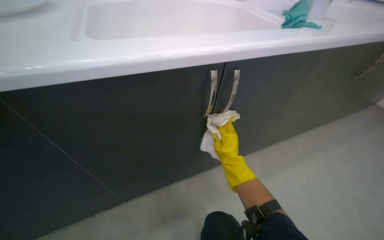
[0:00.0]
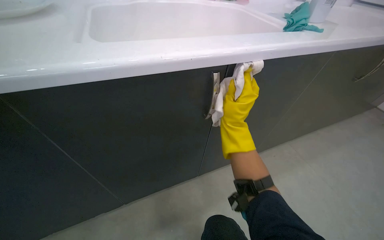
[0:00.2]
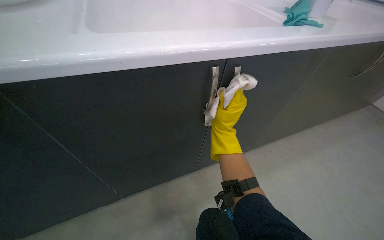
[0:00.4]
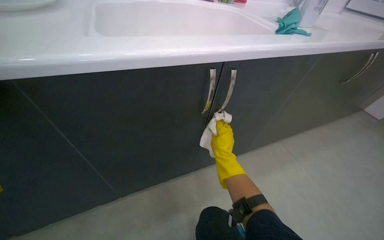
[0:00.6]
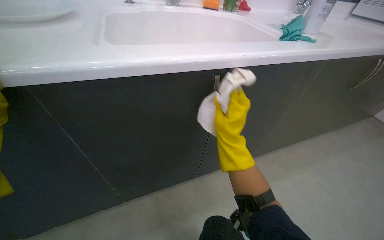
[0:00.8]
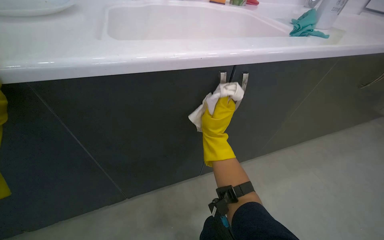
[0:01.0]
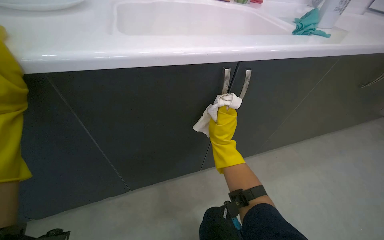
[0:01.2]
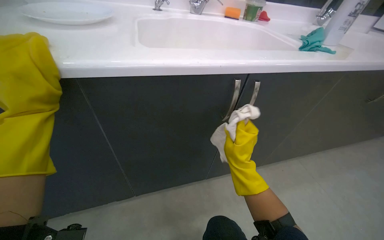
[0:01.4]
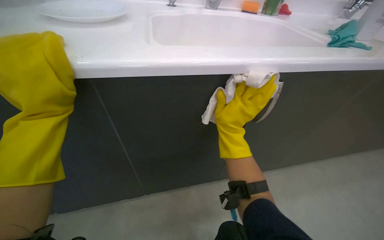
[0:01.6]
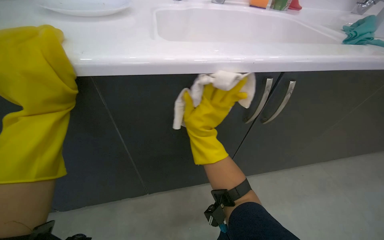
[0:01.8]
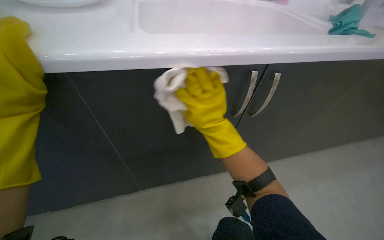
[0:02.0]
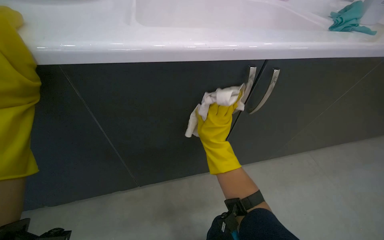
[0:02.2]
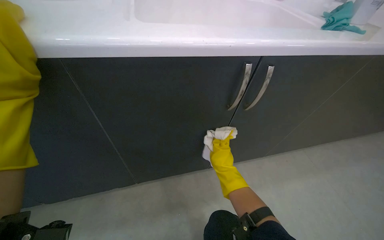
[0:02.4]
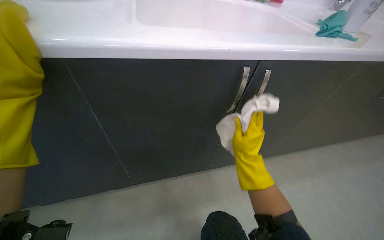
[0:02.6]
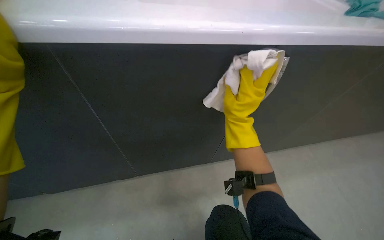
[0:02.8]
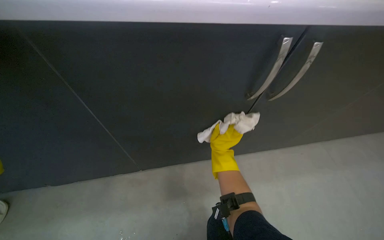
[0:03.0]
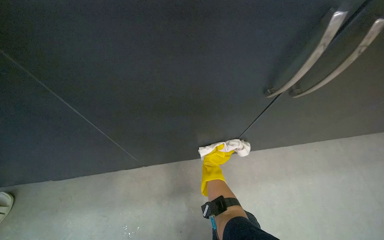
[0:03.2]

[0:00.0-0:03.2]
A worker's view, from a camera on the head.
Job: cleaning kitchen.
The whole recording: Cleaning kitchen cabinets exterior. The worker wipes the exterior surfaces of the kitchen cabinets with a cloth and cleaner.
0.0 to 1.6 s: The right hand swings nearer and farther, about 15 cm each way, with 4 reversals.
1.6 to 3.2 s: The right hand goes nearer and farther, roughly 25 cm each way, reversing 2 times.

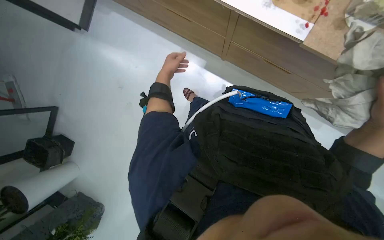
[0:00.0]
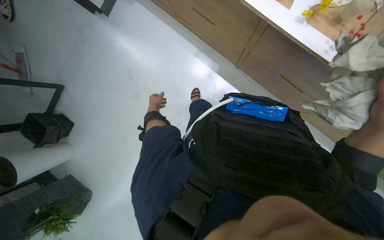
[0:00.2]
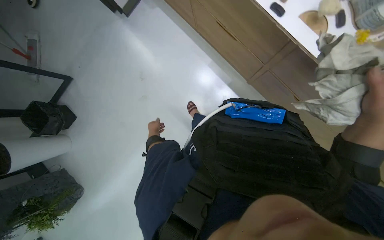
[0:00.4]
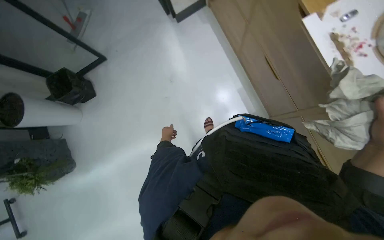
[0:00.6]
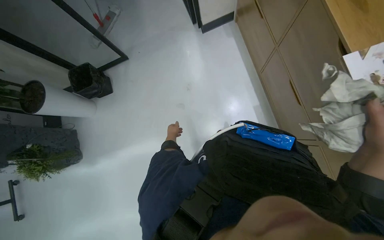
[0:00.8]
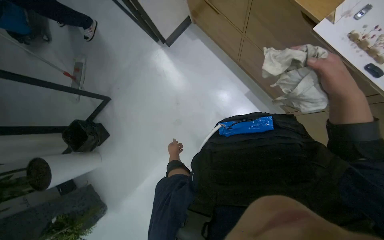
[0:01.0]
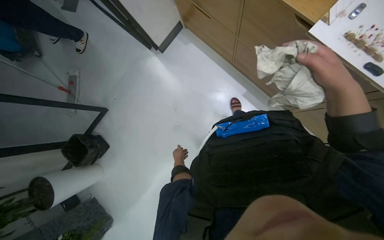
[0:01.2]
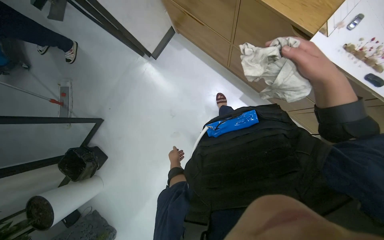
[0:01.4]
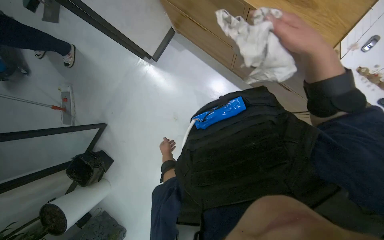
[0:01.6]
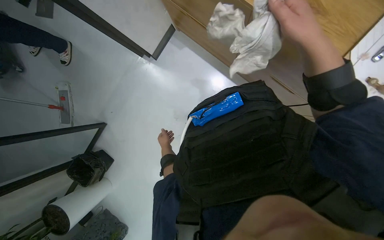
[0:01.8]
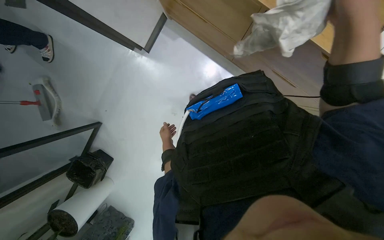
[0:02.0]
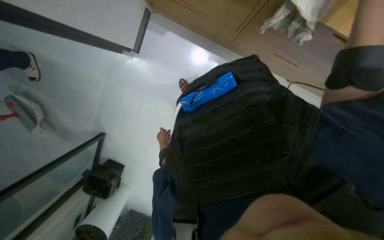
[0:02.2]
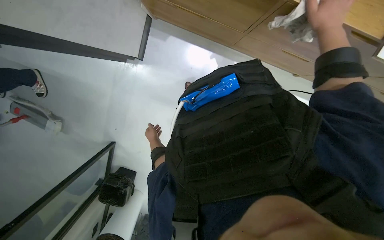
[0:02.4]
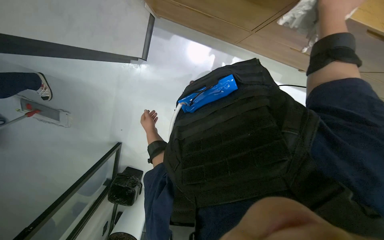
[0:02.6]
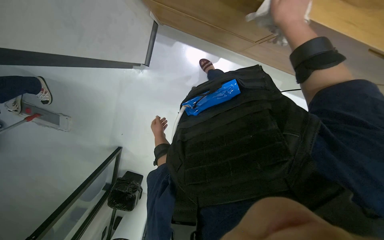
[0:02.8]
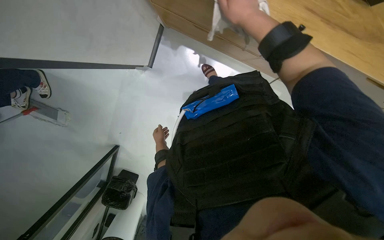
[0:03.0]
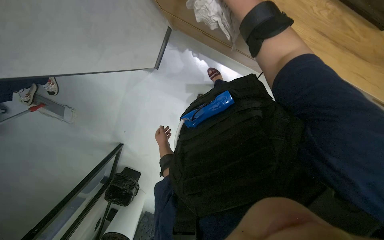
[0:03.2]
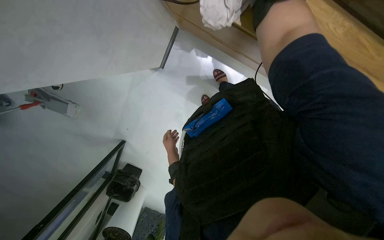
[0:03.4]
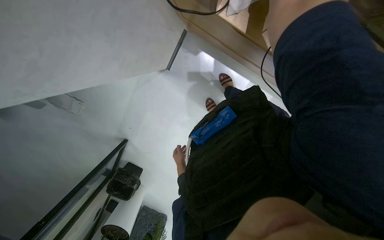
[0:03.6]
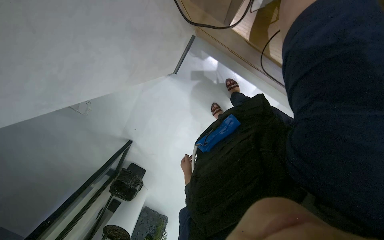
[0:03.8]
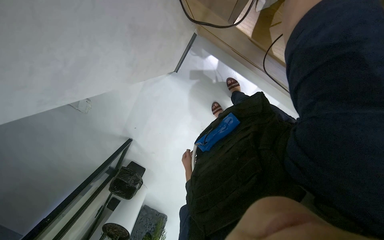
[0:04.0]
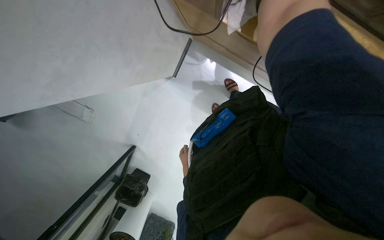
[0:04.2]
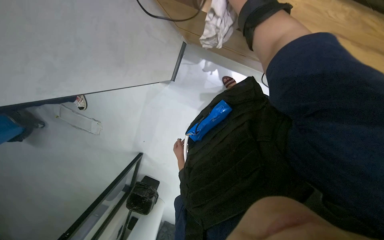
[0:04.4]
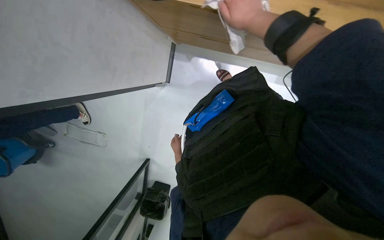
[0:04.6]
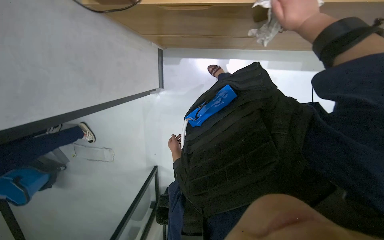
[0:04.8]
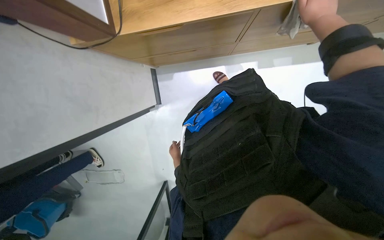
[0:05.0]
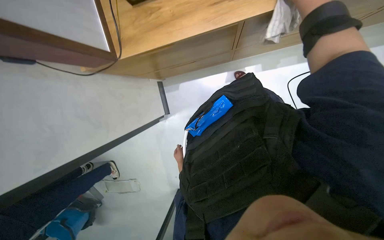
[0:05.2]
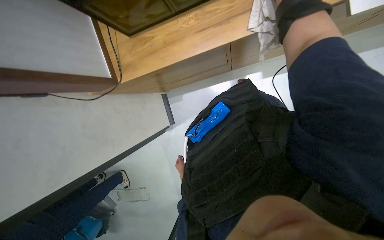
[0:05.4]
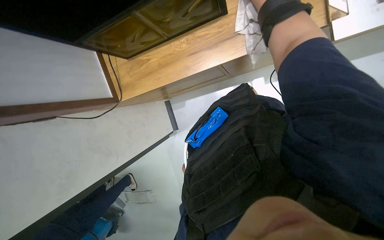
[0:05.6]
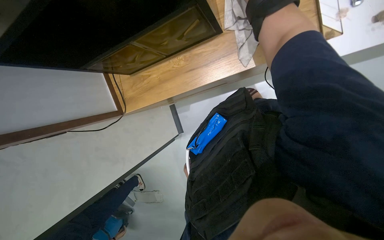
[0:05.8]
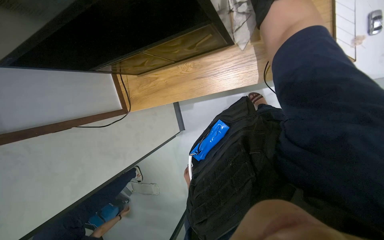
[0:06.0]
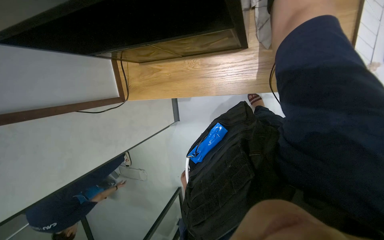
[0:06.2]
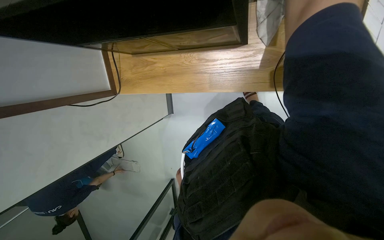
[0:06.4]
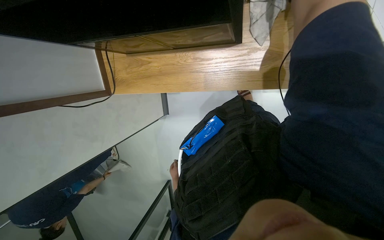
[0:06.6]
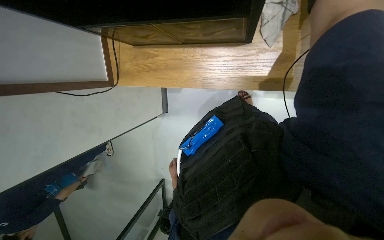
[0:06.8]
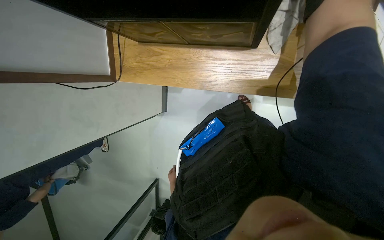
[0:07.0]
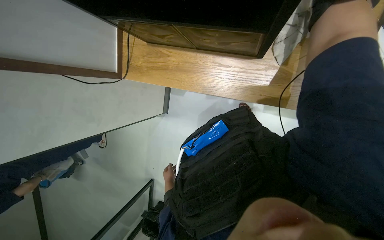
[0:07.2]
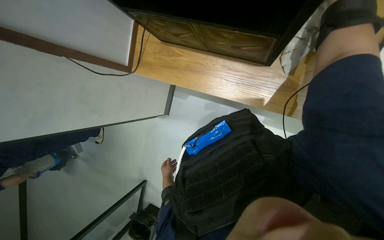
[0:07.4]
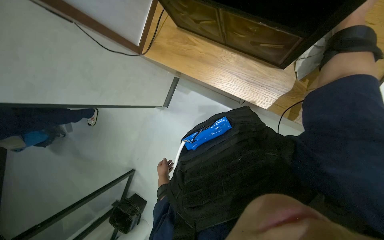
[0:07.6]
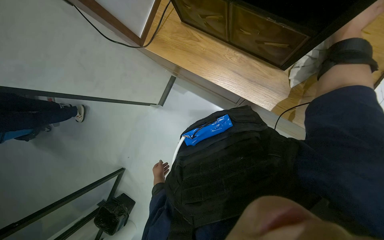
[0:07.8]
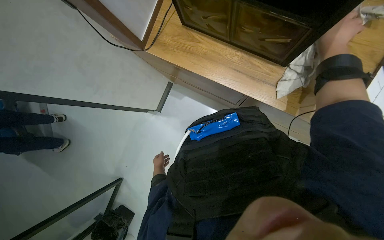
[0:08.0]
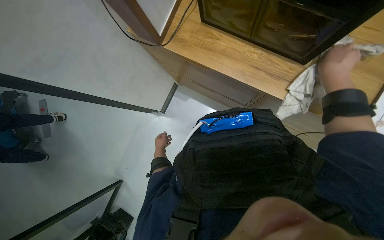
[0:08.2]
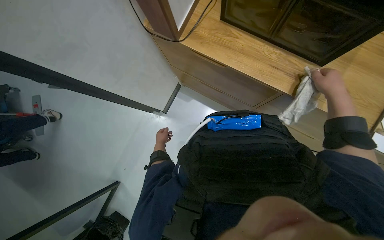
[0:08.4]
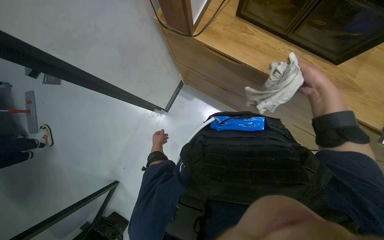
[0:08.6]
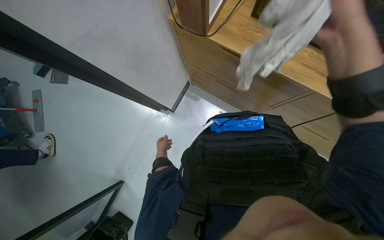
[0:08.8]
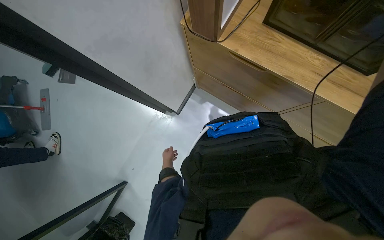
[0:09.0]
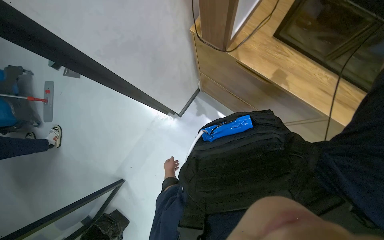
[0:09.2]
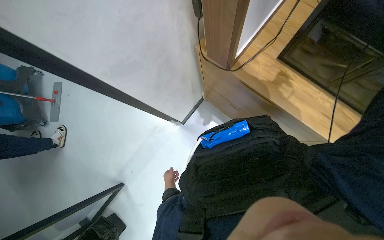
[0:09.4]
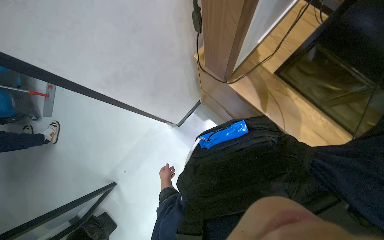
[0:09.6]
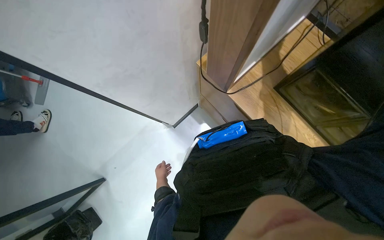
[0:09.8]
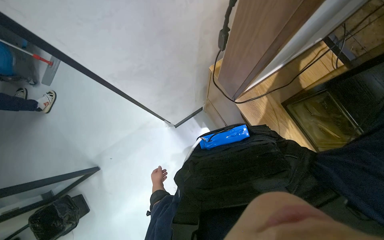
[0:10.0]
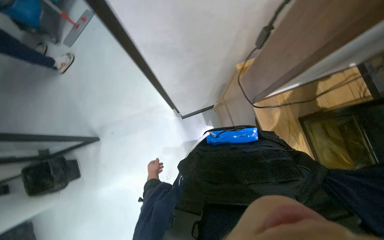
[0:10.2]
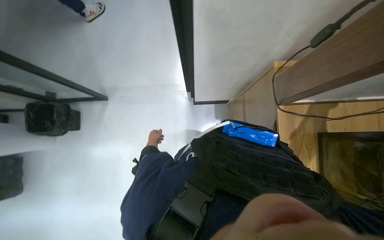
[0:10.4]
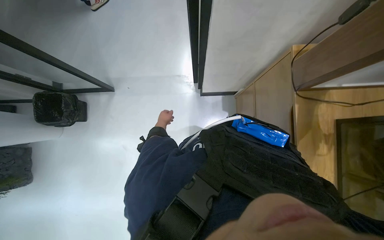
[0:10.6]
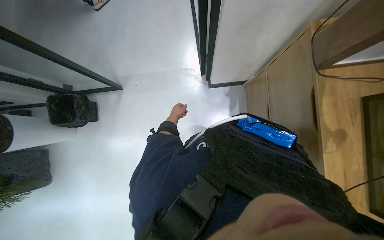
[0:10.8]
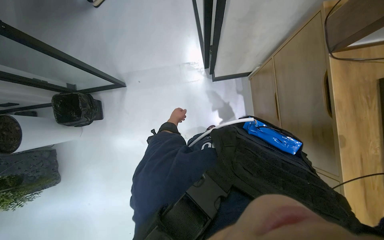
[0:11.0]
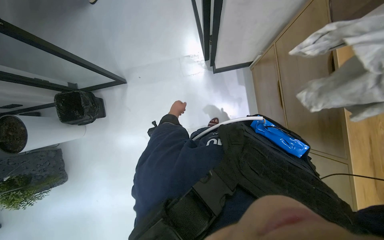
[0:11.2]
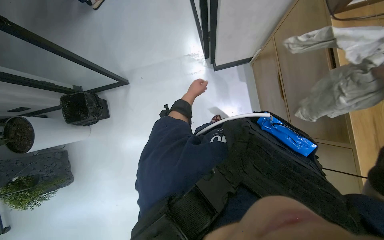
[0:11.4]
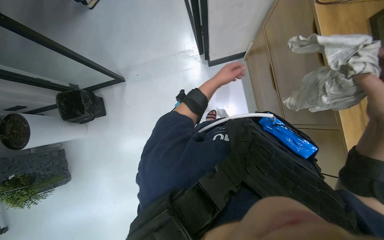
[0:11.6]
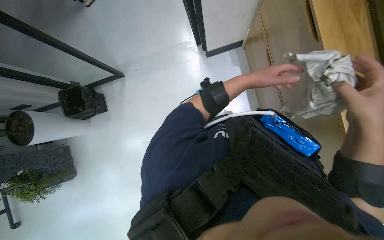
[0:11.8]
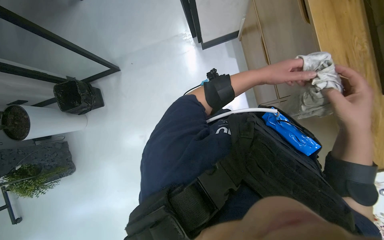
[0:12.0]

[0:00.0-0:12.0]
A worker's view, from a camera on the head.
Job: wiping surfaces.
The whole recording: Wiping desk area. The worker wipes the table surface and the underside of a shelf with a cloth.
1.6 to 3.0 s: The camera is carried approximately 40 cm.
3.0 to 4.4 s: The left hand goes some 15 cm nearer to the camera.
4.4 to 6.0 s: The camera is carried some 40 cm. The camera sweeps to the left, by approximately 25 degrees. The scene rotates counterclockwise by approximately 35 degrees.
6.0 to 7.6 s: Everything in view rotates some 35 degrees clockwise.
7.6 to 9.0 s: The camera is carried to the left, some 40 cm.
9.0 to 10.4 s: The scene turns approximately 50 degrees clockwise in the picture.

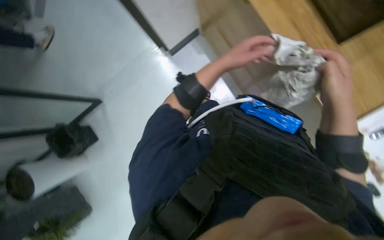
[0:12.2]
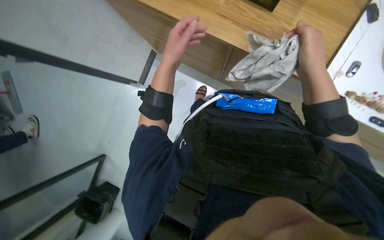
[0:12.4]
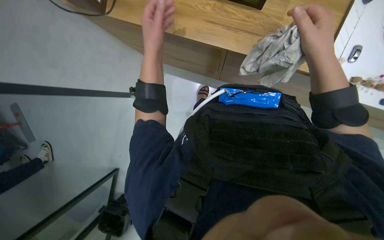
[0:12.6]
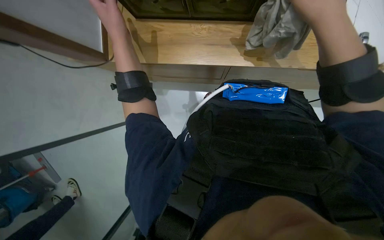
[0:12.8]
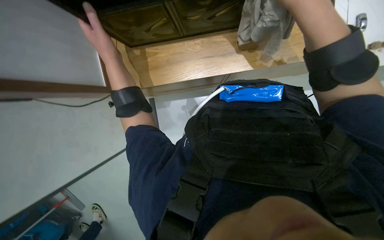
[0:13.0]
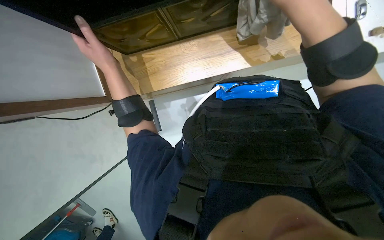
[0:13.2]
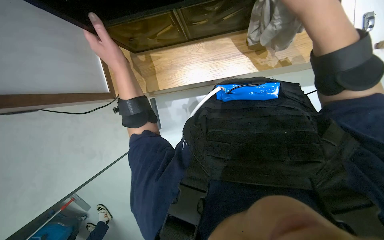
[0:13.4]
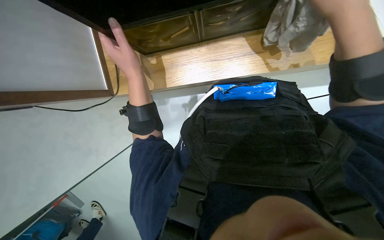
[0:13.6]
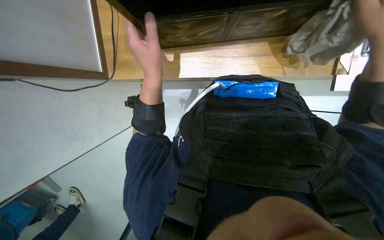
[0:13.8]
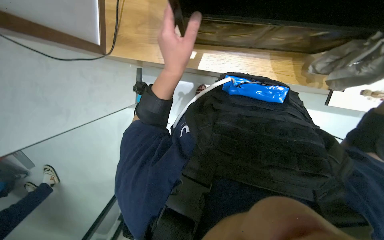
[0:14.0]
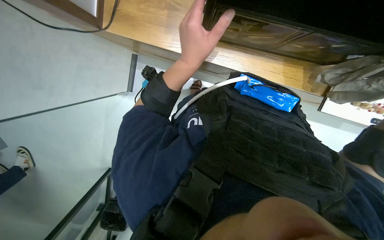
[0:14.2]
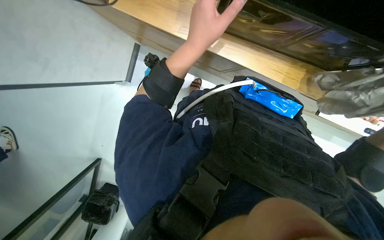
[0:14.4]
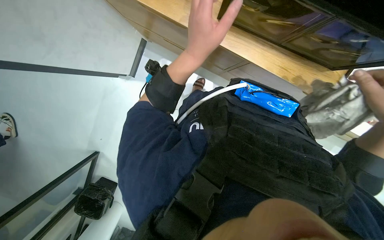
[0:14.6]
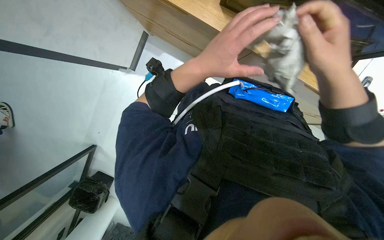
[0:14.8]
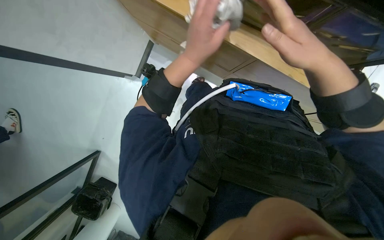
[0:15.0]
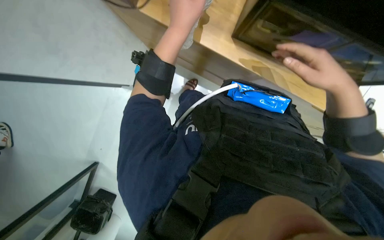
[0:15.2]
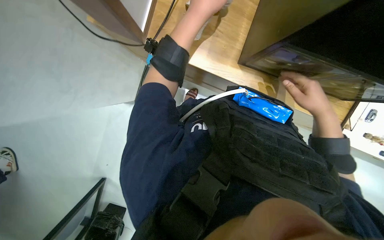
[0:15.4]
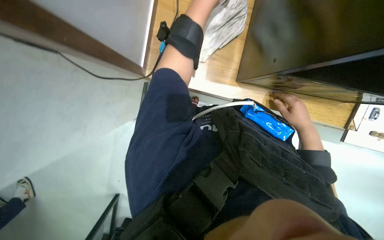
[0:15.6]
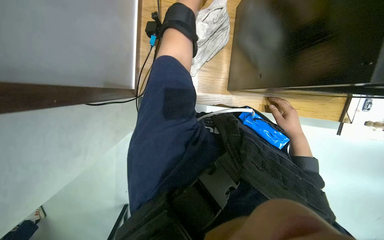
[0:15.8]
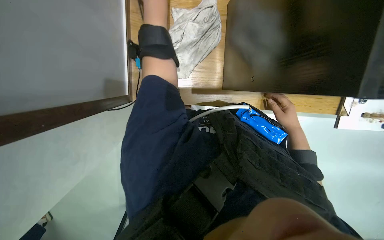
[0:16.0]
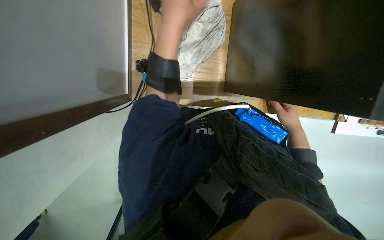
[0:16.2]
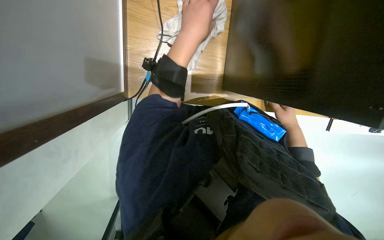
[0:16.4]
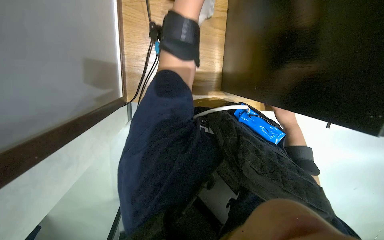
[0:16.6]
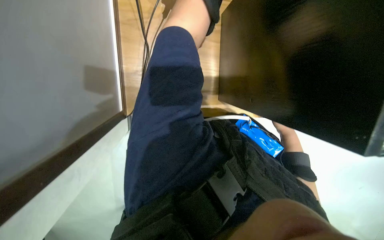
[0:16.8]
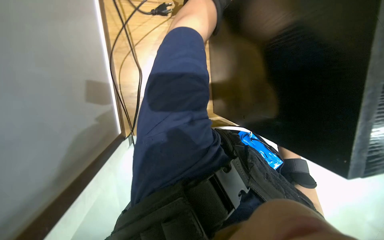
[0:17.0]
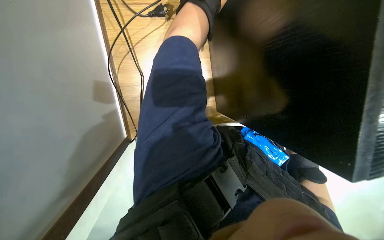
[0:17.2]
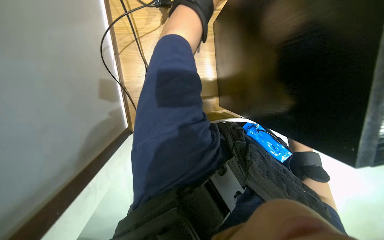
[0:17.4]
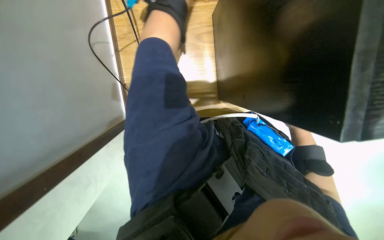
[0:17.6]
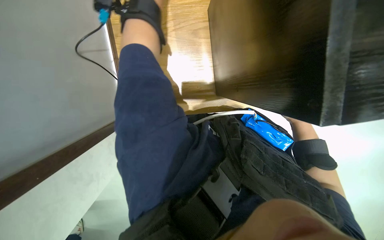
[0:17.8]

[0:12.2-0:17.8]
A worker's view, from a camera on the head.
Job: wiping surfaces.
The whole recording: Wiping desk area. The worker wipes the table surface and the underside of a shelf with a cloth.
12.2 to 13.6 s: Everything in view rotates about 35 degrees counterclockwise.
13.6 to 15.0 s: The camera sweeps to the right, by some 15 degrees.
15.0 to 16.4 s: The right hand shifts roughly 20 cm farther from the camera and to the right.
